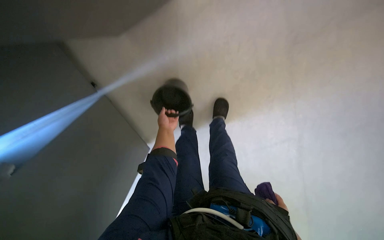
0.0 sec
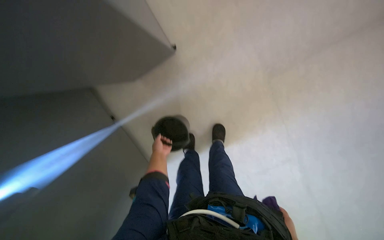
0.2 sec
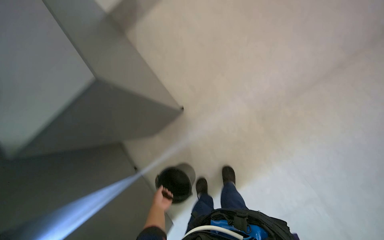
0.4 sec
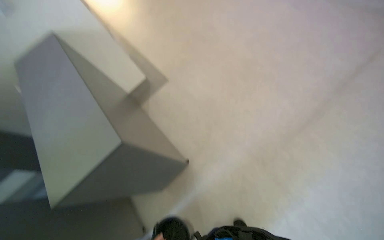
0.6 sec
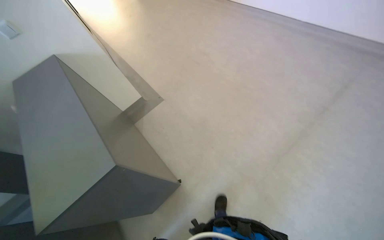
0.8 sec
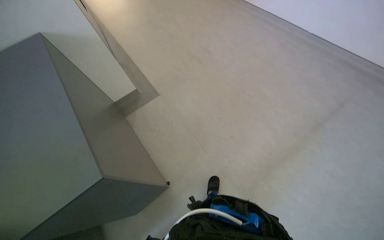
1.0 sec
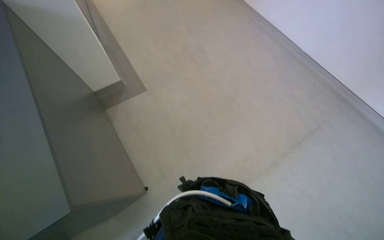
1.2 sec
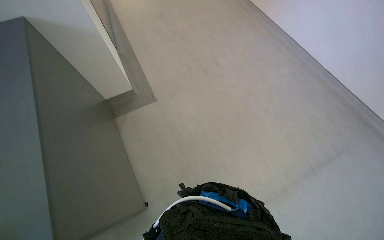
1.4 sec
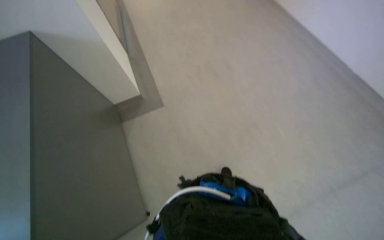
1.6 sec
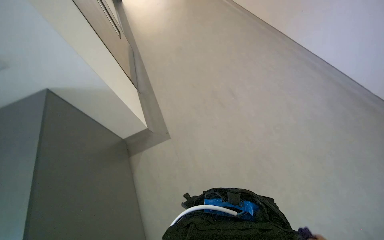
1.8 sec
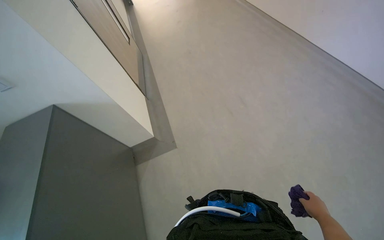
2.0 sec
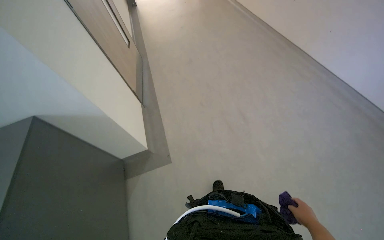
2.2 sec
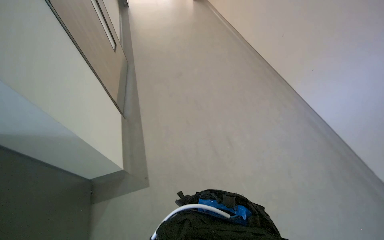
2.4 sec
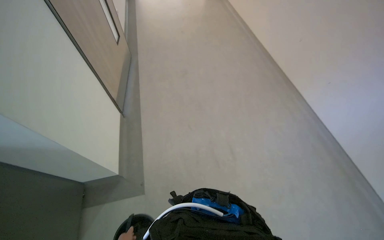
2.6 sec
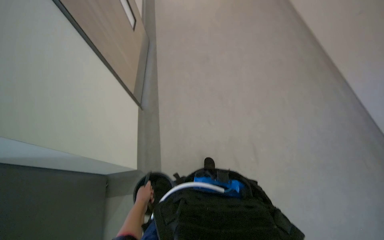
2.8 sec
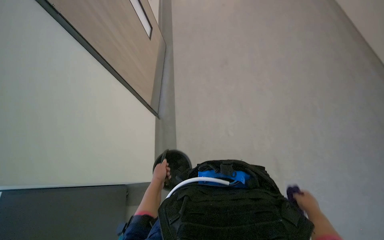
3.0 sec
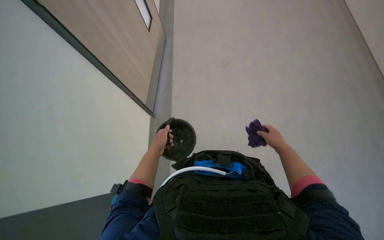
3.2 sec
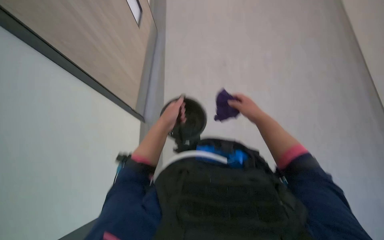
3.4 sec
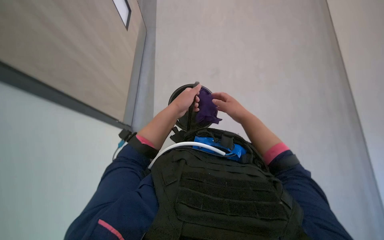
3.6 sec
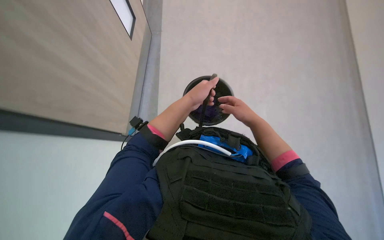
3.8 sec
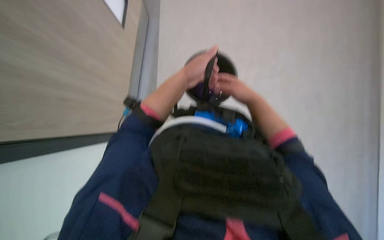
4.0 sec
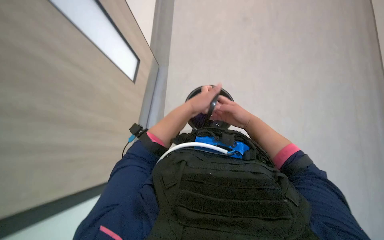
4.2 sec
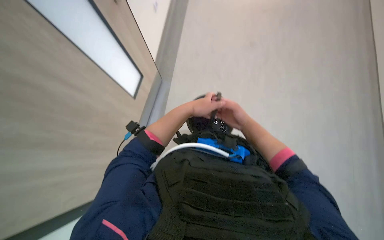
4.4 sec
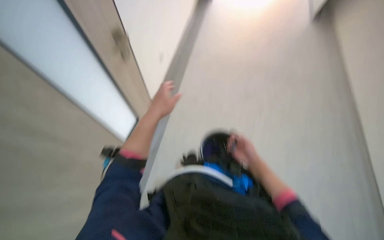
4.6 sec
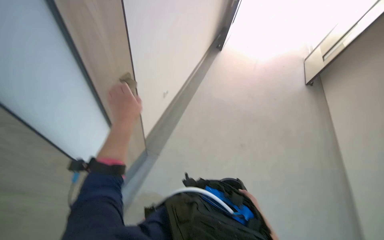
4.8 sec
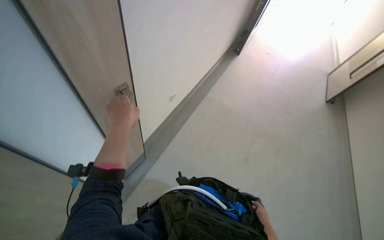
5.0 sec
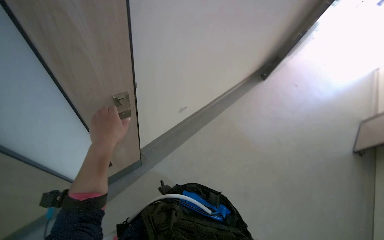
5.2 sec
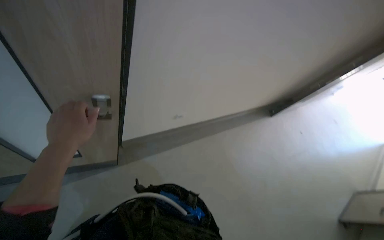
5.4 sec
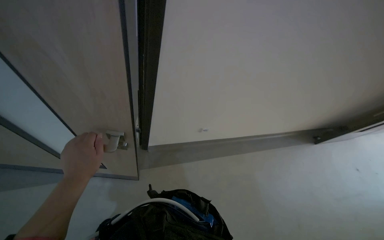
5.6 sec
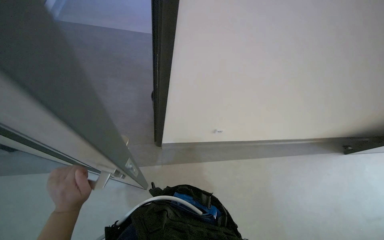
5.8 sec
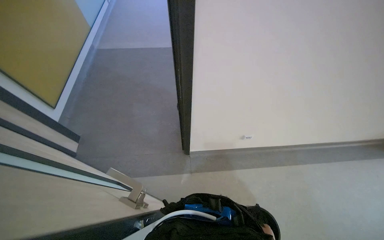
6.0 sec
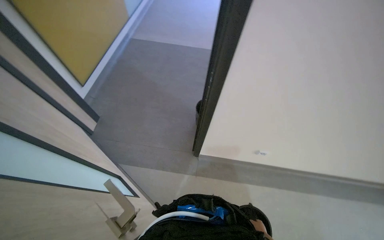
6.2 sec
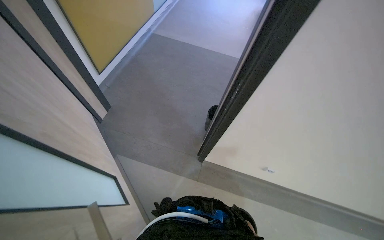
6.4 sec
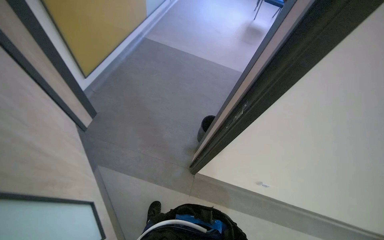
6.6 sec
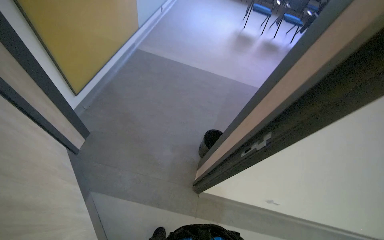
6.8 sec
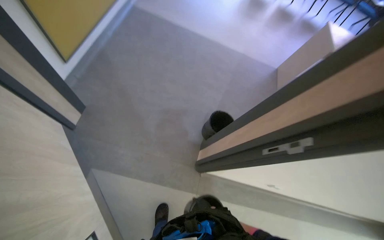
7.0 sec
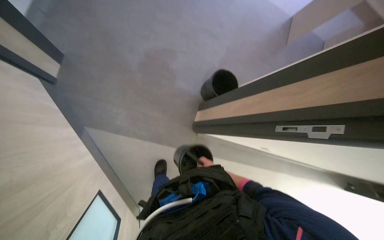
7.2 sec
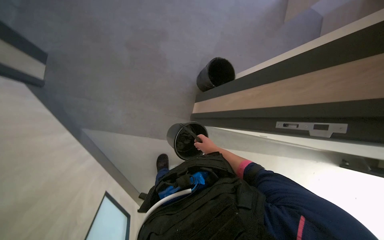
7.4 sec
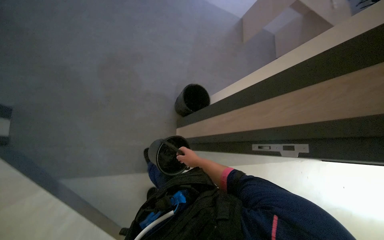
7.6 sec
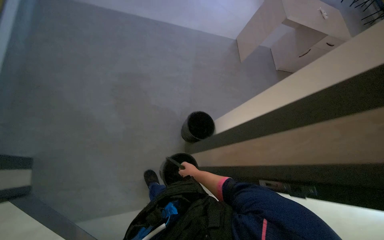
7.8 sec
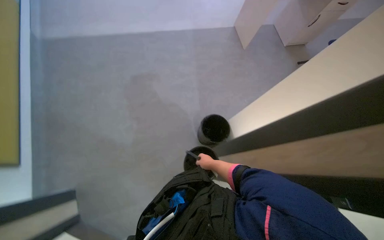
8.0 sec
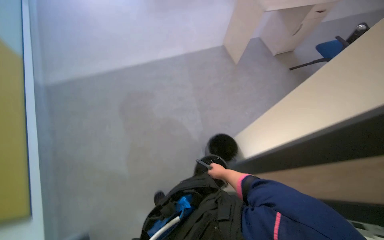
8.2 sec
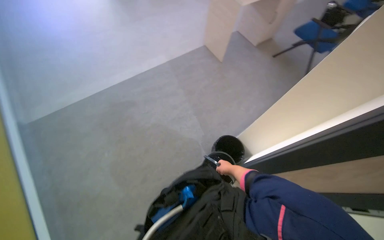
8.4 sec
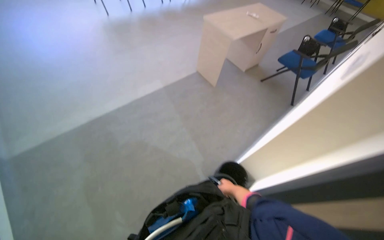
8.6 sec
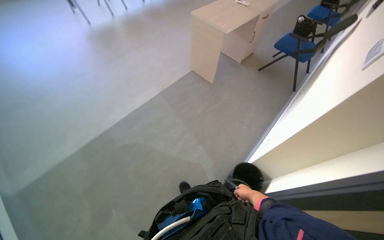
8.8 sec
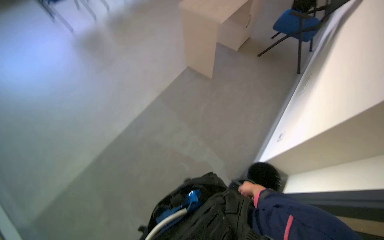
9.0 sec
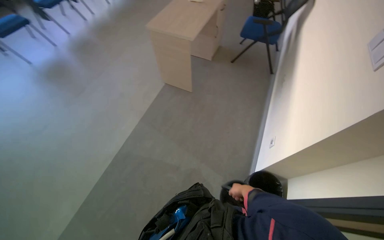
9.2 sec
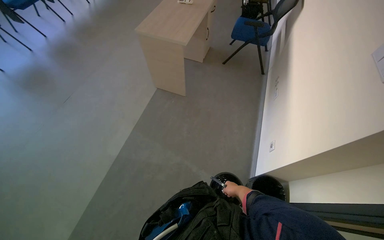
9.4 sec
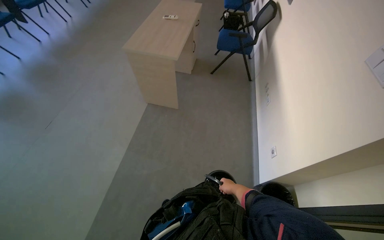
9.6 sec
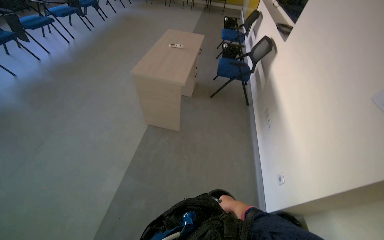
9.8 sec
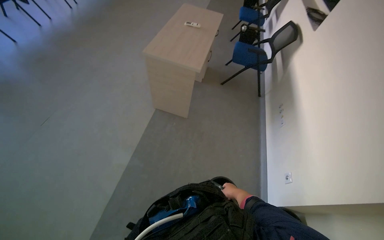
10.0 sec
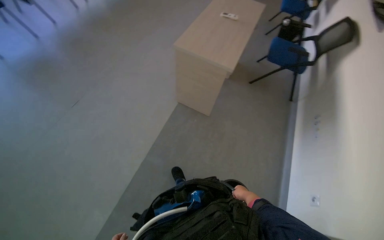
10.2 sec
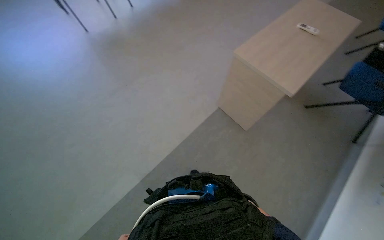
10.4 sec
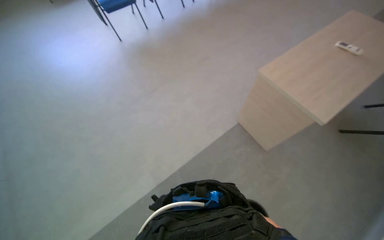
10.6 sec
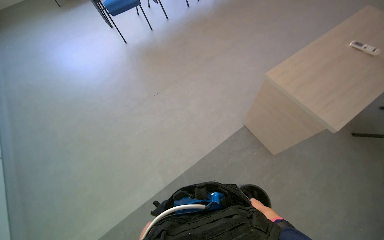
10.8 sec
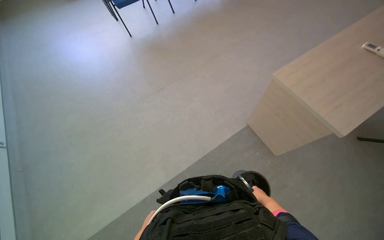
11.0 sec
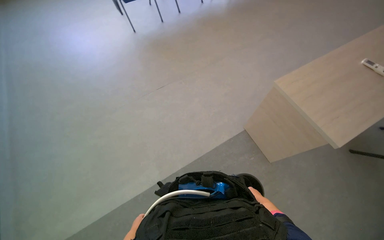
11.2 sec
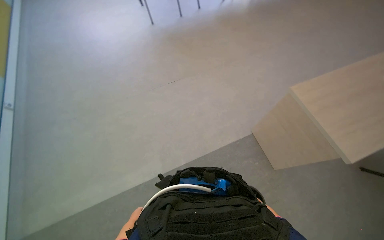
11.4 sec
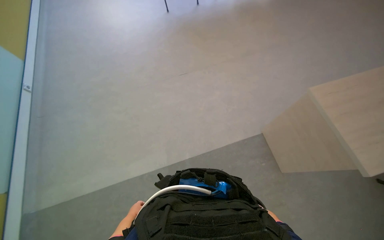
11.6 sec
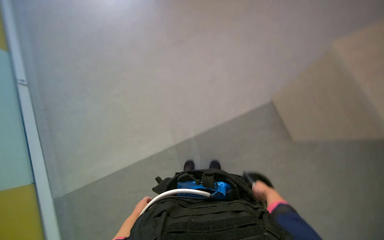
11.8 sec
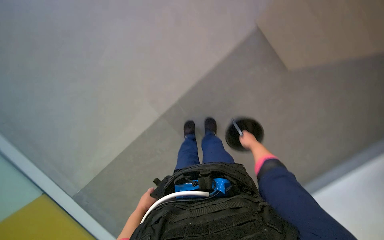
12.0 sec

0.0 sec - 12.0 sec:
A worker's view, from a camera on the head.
Job: wiping surfaces.
The whole recording: Wiping window frame. The worker wipes the window frame with a purple cloth.
0.0 sec - 1.6 sec: The head travels approximately 70 cm. The wearer looks about 65 degrees further upward.
1.6 sec - 3.0 sec: The view tilts roughly 15 degrees upward.
3.0 sec - 4.4 sec: The left hand is displaced up the picture and to the right by approximately 25 cm, while the right hand shifts approximately 30 cm up the picture and to the left.
4.4 sec - 6.0 sec: The wearer's head swings about 35 degrees to the left. The view tilts approximately 40 degrees upward.
6.0 sec - 7.6 sec: The camera is carried about 50 cm. The view tips downward by roughly 20 degrees.
7.6 sec - 9.0 sec: The view tilts roughly 25 degrees upward. The scene turns about 50 degrees counterclockwise in the picture.
9.0 sec - 10.4 sec: The head travels some 60 cm.
10.4 sec - 12.0 sec: The view tilts about 30 degrees downward.

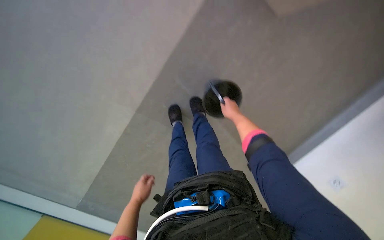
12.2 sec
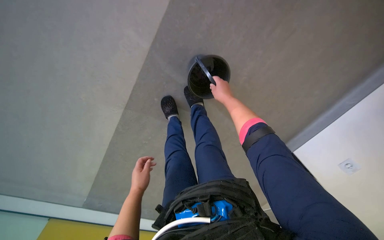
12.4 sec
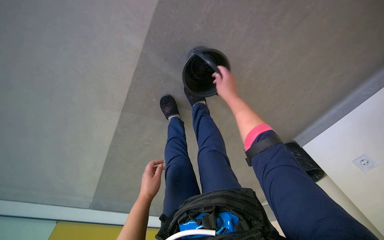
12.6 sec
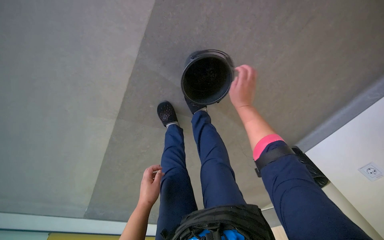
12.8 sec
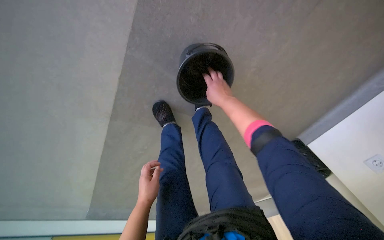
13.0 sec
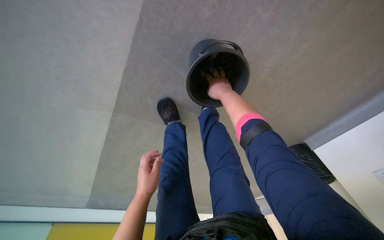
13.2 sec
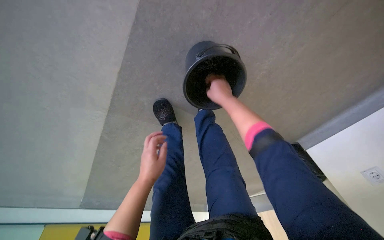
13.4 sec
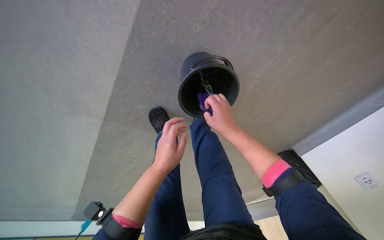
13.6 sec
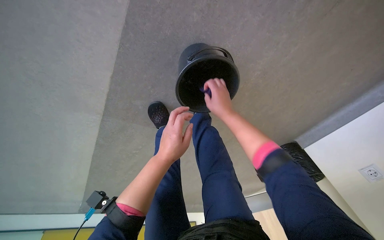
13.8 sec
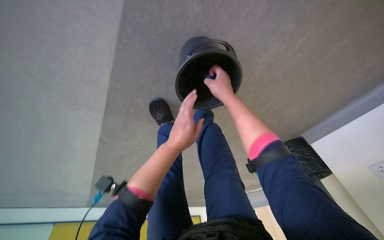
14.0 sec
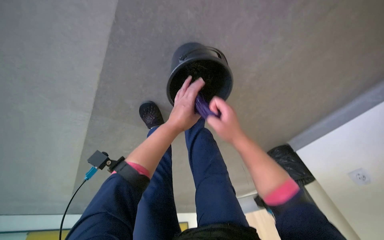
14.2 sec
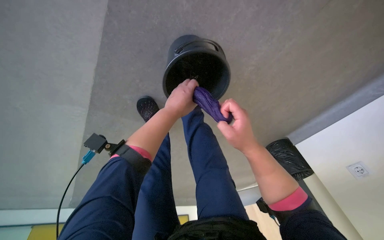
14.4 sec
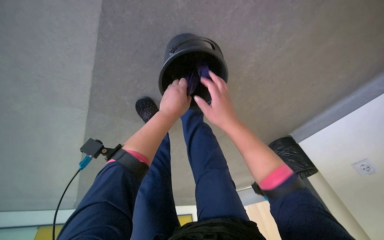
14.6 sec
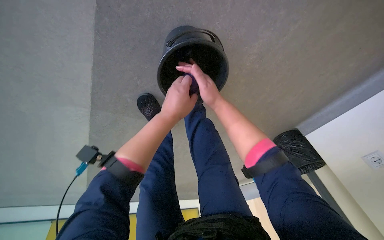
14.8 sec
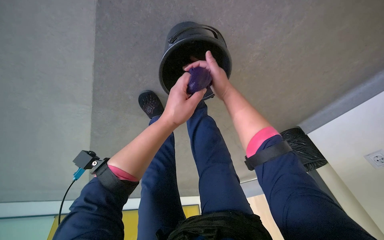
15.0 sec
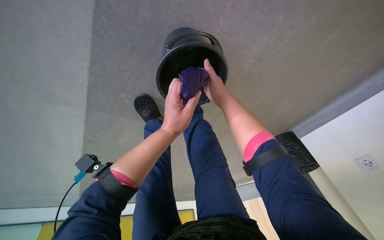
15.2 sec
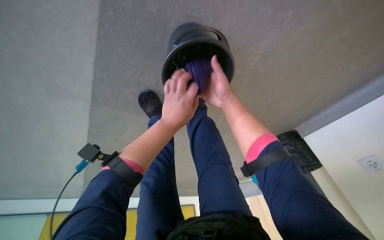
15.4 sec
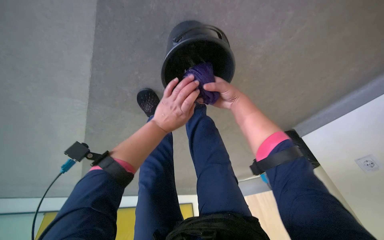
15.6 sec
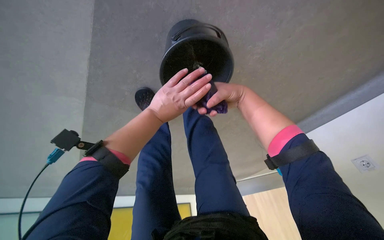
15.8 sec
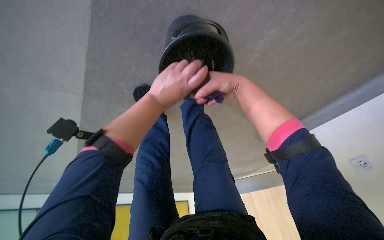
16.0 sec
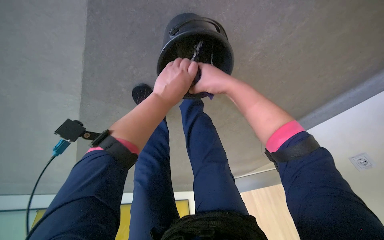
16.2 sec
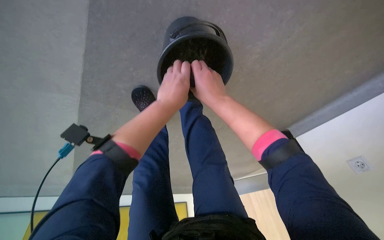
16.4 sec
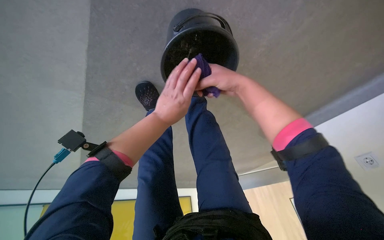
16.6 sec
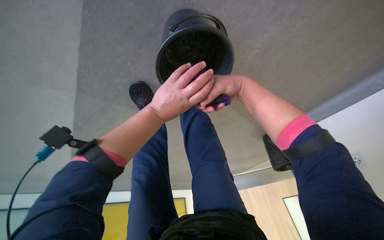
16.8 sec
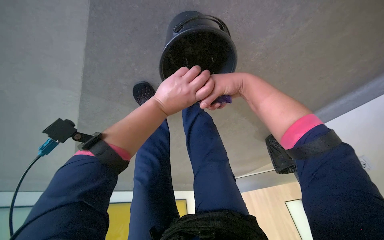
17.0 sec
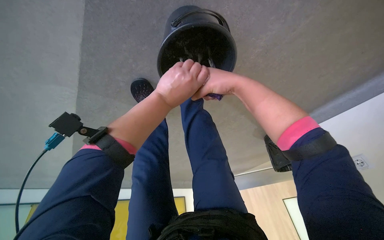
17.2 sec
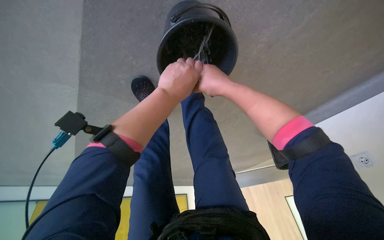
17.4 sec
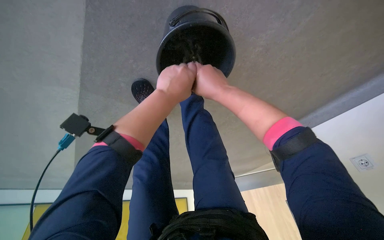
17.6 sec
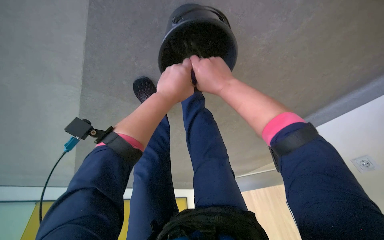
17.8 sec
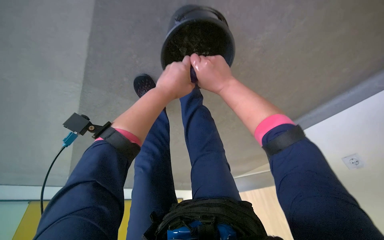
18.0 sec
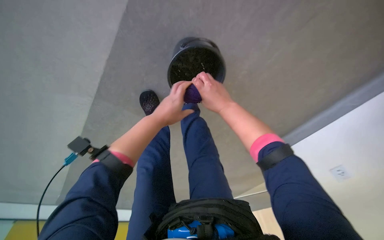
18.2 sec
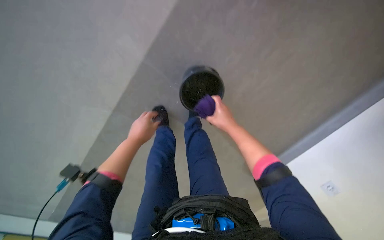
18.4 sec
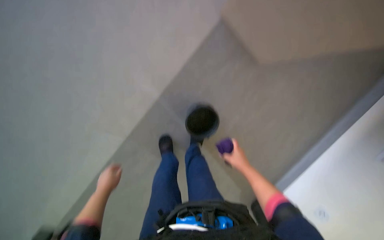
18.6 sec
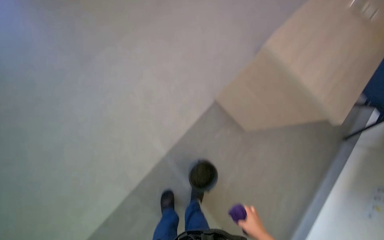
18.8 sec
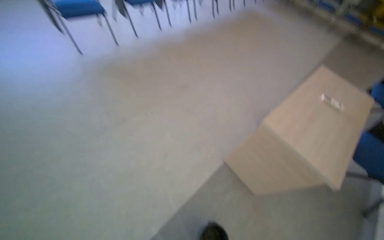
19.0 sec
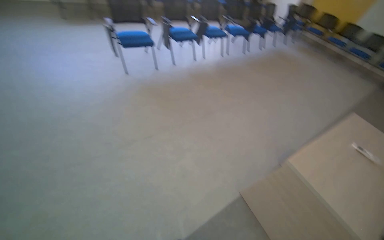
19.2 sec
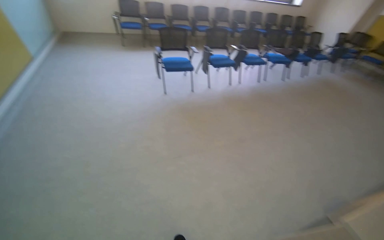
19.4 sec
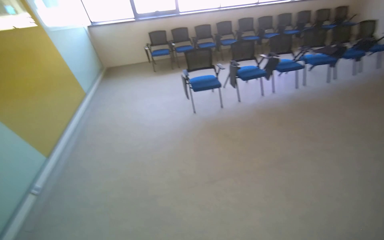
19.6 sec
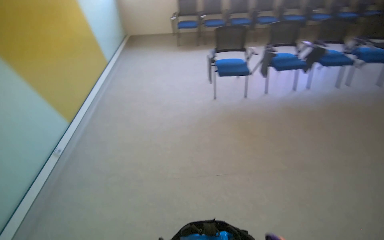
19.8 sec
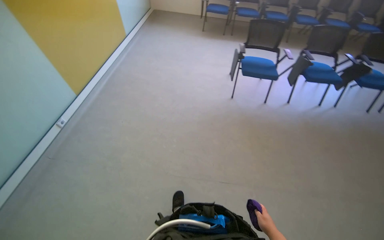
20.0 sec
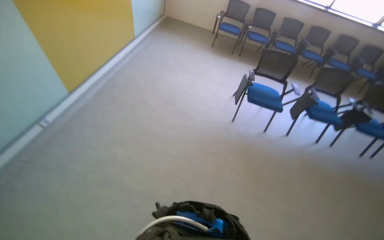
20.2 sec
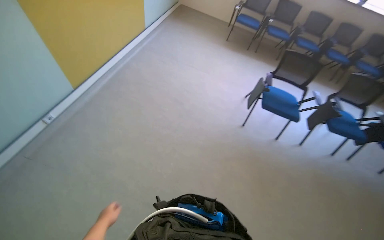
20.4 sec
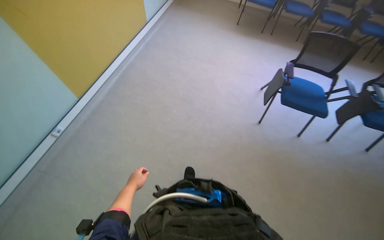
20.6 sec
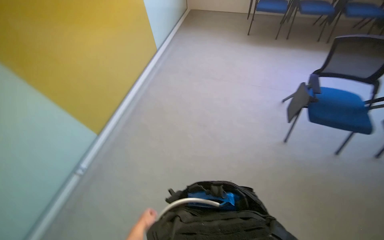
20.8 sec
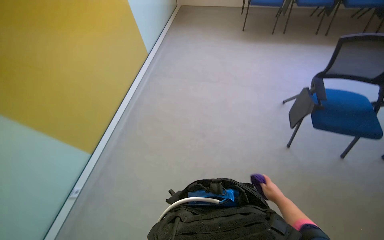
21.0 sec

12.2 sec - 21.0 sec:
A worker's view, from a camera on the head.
Job: wiping surfaces.
The whole recording: Wiping window frame. The worker wipes the window frame with a purple cloth.
13.6 sec - 15.2 sec: The left hand heads up the picture, covering approximately 10 cm; the right hand goes up and down the picture, some 15 cm each way, reversing 2 times.
15.2 sec - 18.0 sec: The hands stay close to where they were, moving slightly.
18.0 sec - 19.6 sec: The camera is carried approximately 1 m. The wearer looks approximately 35 degrees further to the left. The view tilts some 105 degrees upward.
19.6 sec - 21.0 sec: The camera travels about 1 m. The wearer's head swings some 30 degrees to the left. The view tips downward by roughly 25 degrees.
